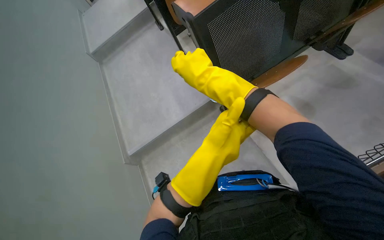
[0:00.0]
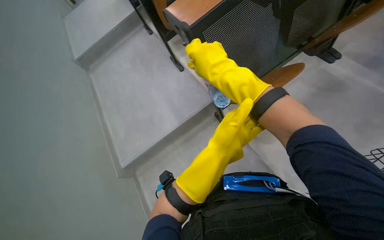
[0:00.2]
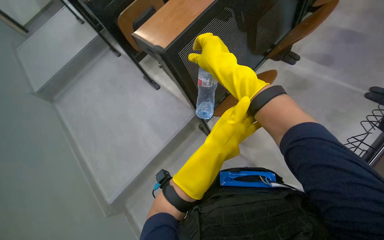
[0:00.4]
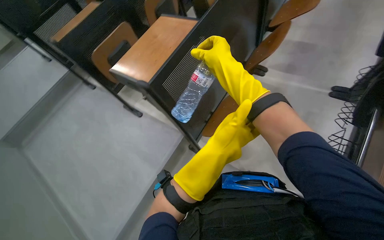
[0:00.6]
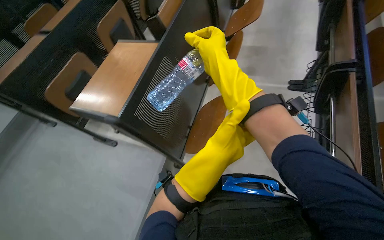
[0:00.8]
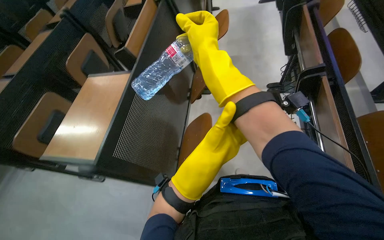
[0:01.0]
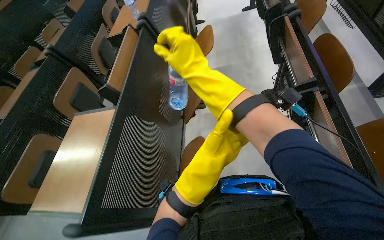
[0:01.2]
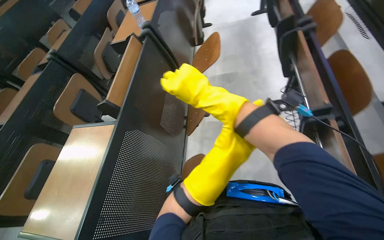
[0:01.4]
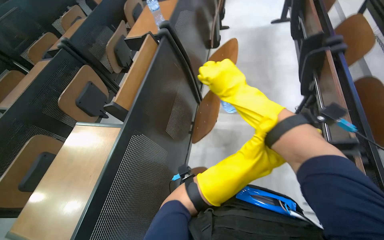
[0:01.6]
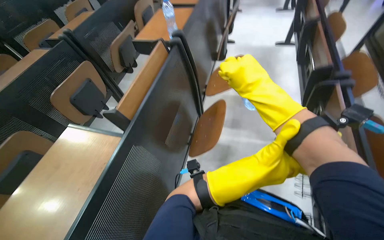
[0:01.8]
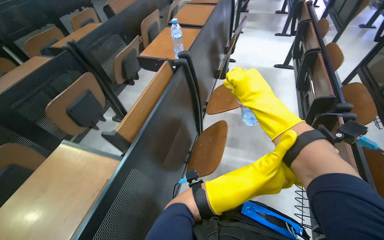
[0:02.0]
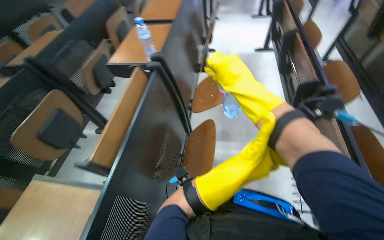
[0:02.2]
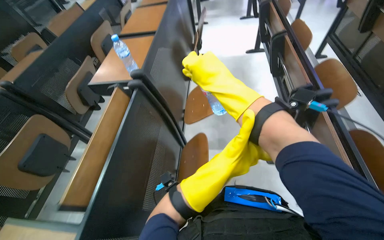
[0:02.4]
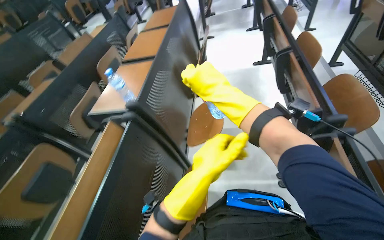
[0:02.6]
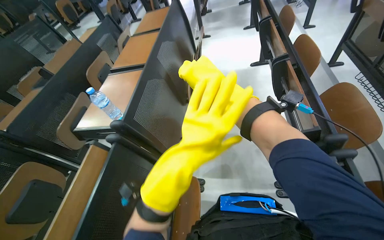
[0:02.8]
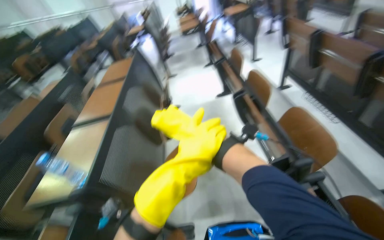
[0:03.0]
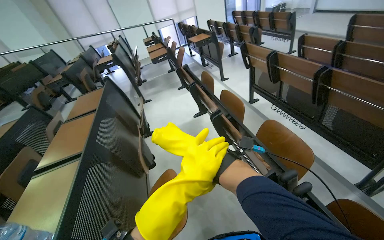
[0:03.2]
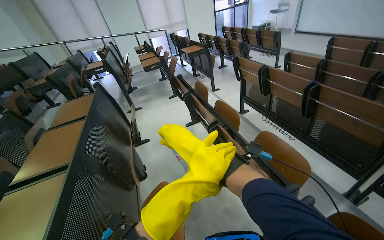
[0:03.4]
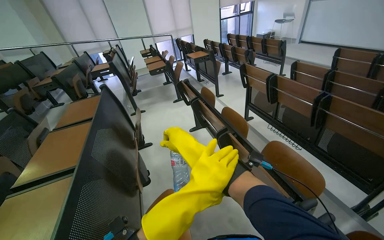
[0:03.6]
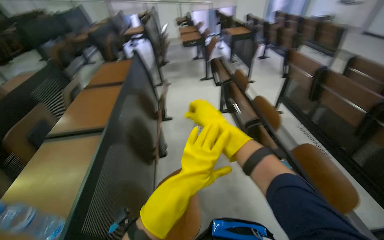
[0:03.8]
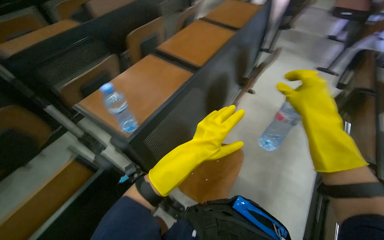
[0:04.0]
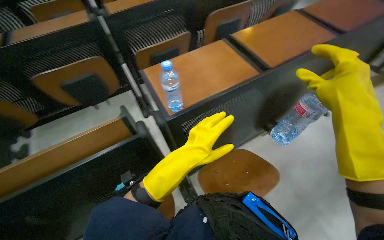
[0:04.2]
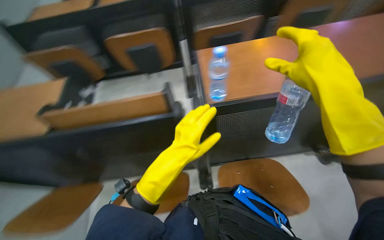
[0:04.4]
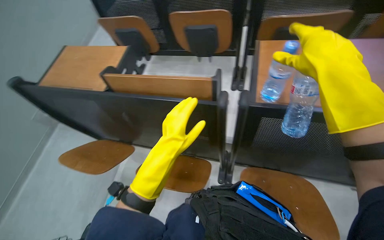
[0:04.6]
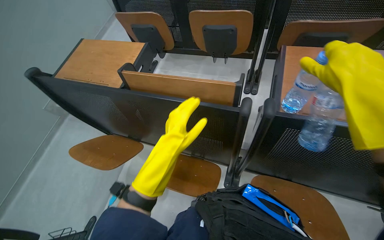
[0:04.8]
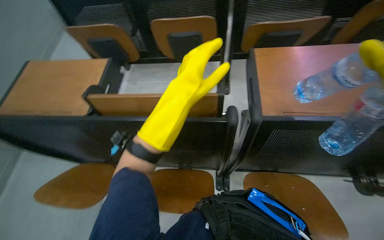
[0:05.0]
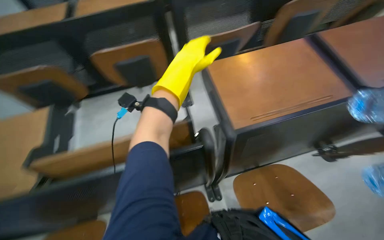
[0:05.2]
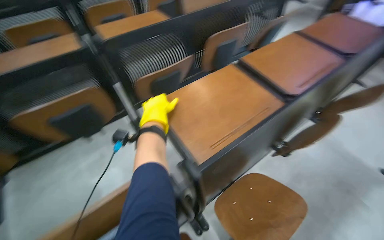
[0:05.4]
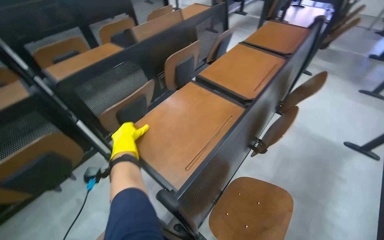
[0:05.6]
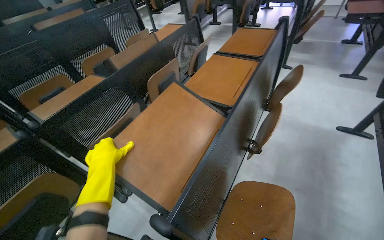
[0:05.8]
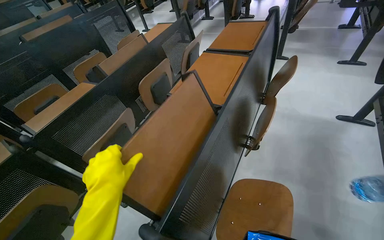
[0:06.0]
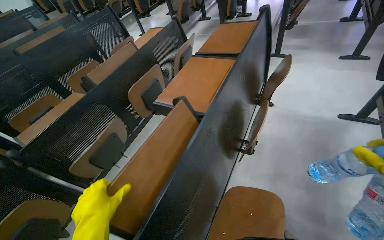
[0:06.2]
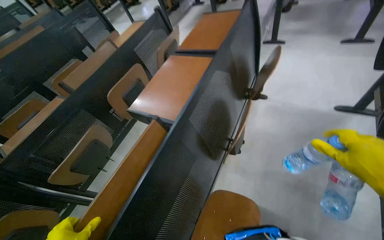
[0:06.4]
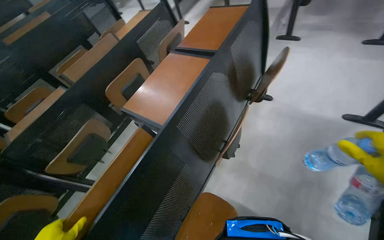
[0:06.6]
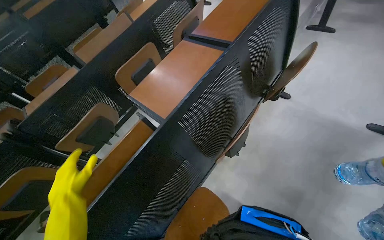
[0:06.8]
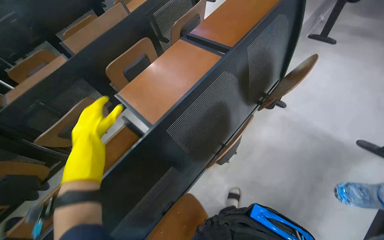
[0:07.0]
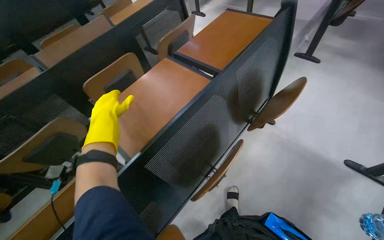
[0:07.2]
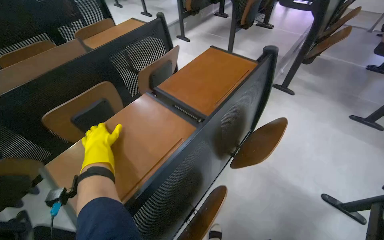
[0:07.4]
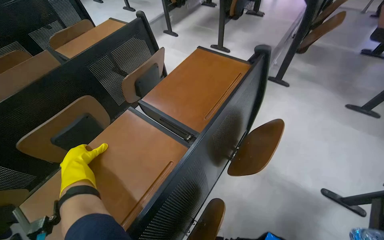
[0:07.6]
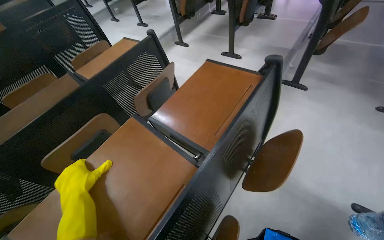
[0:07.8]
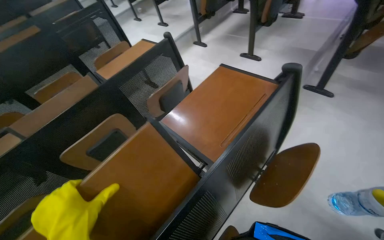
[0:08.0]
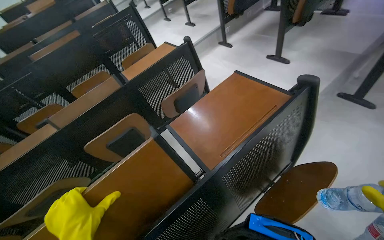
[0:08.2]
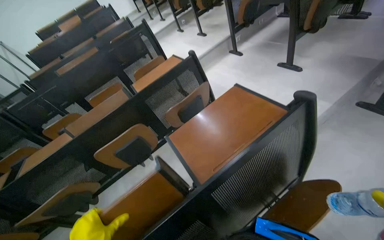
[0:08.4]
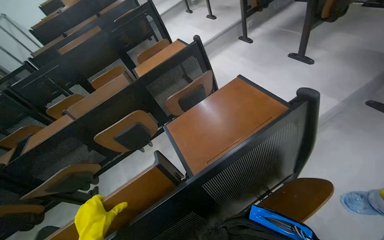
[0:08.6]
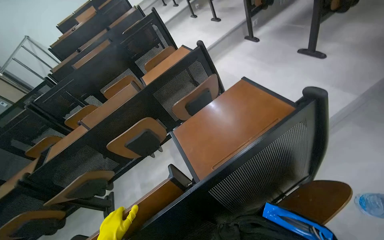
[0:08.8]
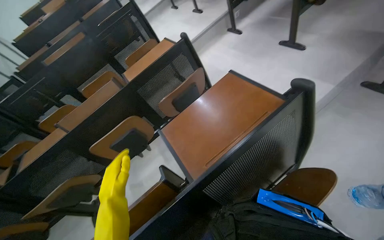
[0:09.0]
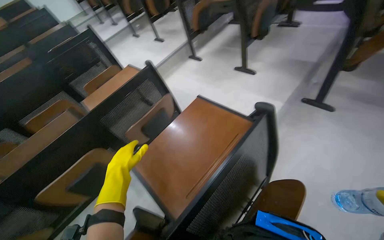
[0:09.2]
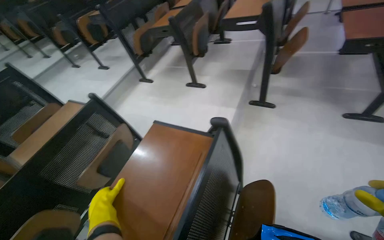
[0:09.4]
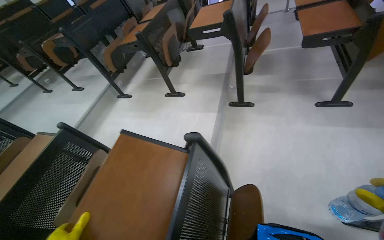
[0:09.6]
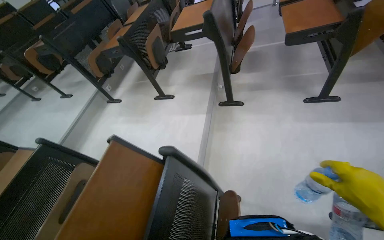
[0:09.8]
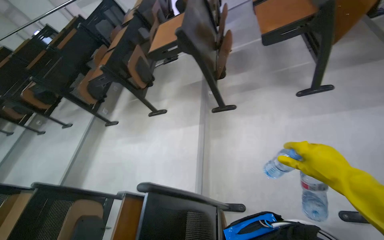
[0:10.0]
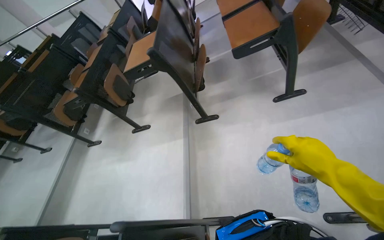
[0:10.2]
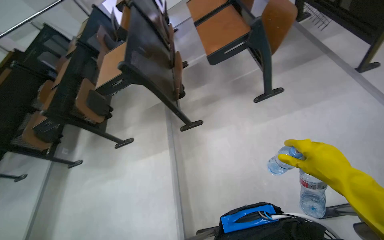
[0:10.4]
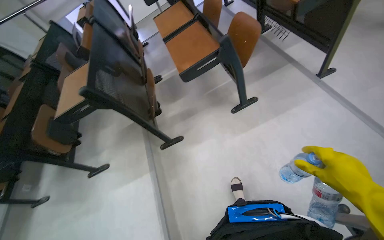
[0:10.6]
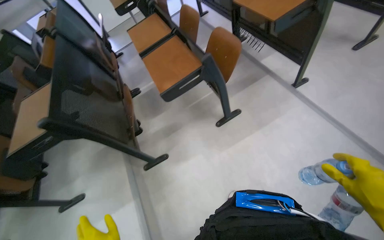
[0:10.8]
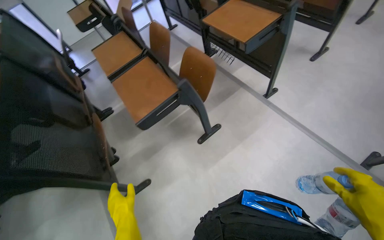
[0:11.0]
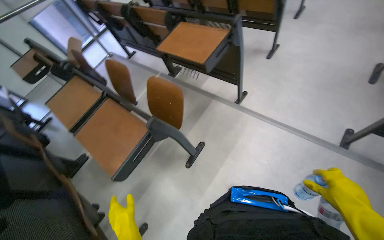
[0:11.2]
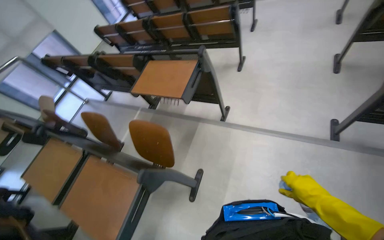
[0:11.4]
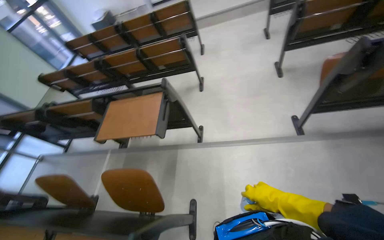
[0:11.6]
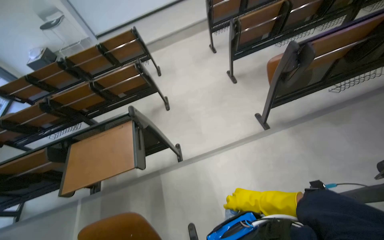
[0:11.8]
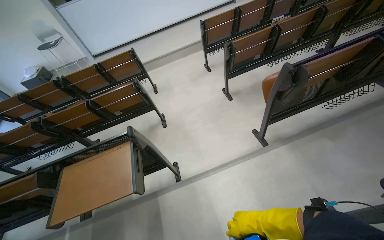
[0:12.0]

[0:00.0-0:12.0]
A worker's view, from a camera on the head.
Job: organizing items.
The whole recording: Folding desks and collecting bottles. The worker folds down desks and collects empty water bottles in the lecture hall.
0:00.0 to 0:01.6: The head rotates approximately 50 degrees to the right. The camera pitches upward, by approximately 30 degrees.
0:01.6 to 0:03.0: The head travels about 60 cm. The head turns to the right by roughly 20 degrees. The view tilts approximately 15 degrees upward.
0:03.0 to 0:04.4: The head rotates some 95 degrees to the left. The view tips downward by approximately 15 degrees.
0:04.4 to 0:06.0: The head turns to the right by about 55 degrees. The wearer looks roughly 15 degrees further upward.
0:06.0 to 0:07.6: The camera is carried roughly 80 cm.
0:07.6 to 0:09.0: The camera sweeps to the left, by some 25 degrees.
0:09.0 to 0:10.4: The camera travels about 60 cm. The head turns to the right by approximately 65 degrees. The wearer looks roughly 20 degrees further upward.
0:10.4 to 0:12.0: The camera is carried approximately 80 cm. The wearer looks roughly 95 degrees further to the right. The wearer looks about 35 degrees further upward.

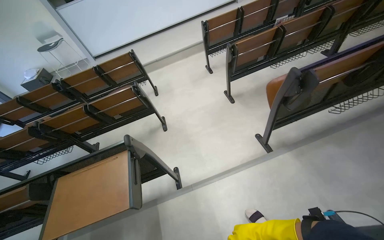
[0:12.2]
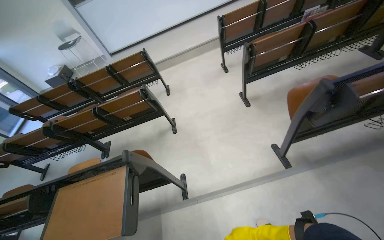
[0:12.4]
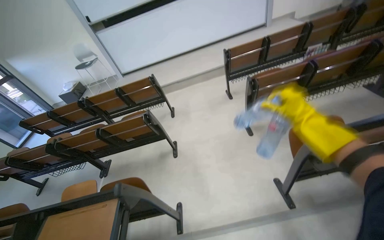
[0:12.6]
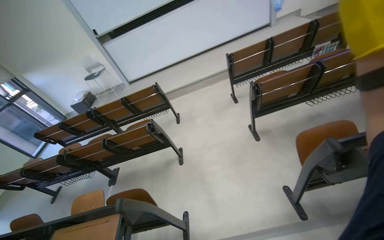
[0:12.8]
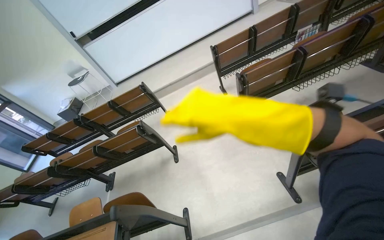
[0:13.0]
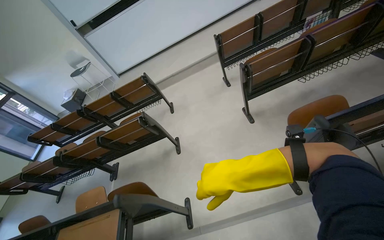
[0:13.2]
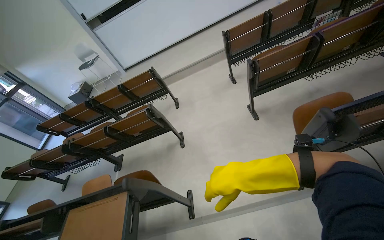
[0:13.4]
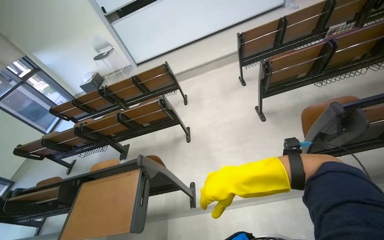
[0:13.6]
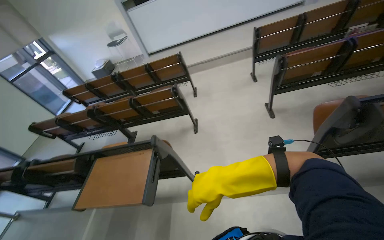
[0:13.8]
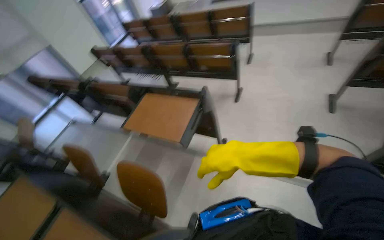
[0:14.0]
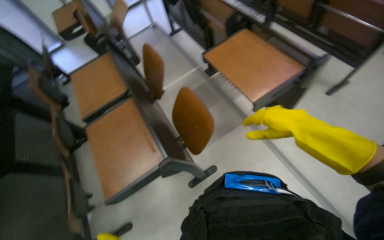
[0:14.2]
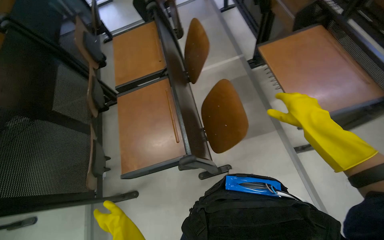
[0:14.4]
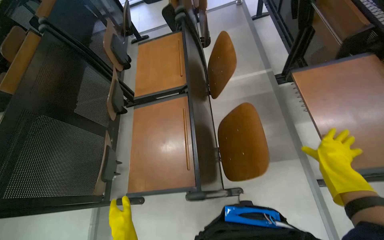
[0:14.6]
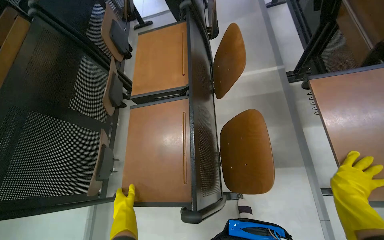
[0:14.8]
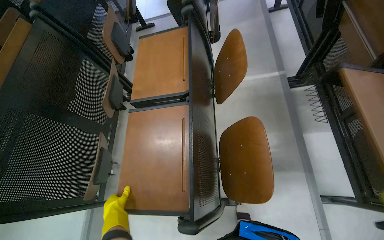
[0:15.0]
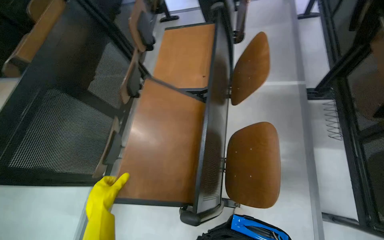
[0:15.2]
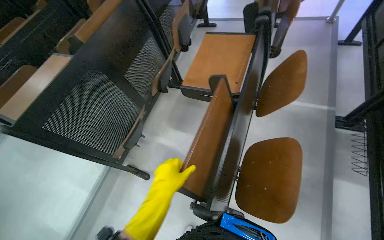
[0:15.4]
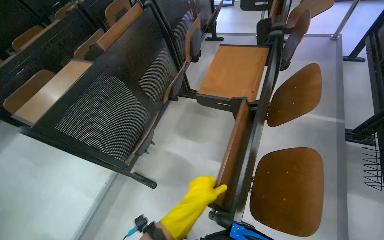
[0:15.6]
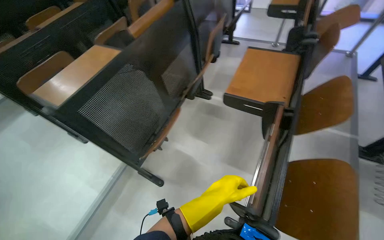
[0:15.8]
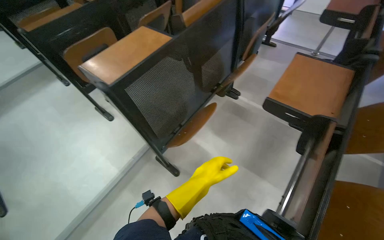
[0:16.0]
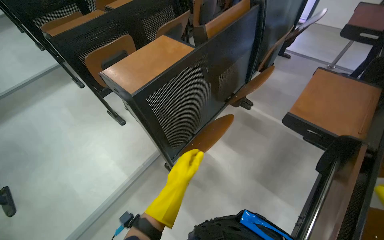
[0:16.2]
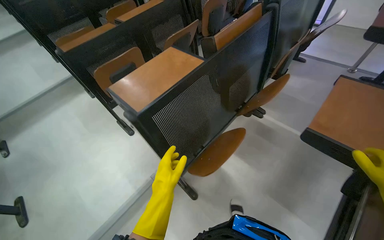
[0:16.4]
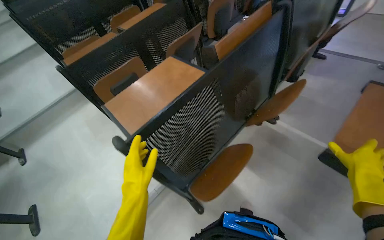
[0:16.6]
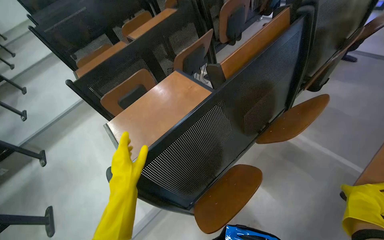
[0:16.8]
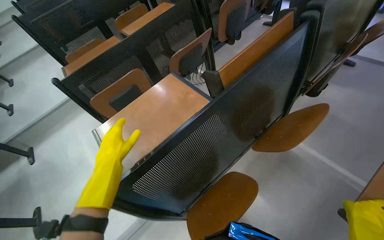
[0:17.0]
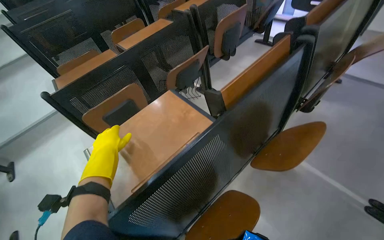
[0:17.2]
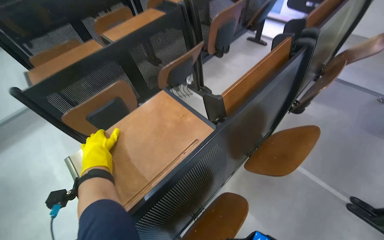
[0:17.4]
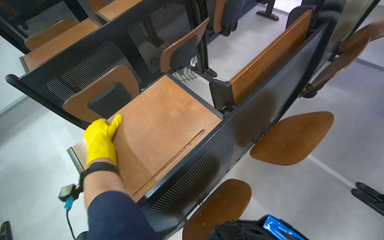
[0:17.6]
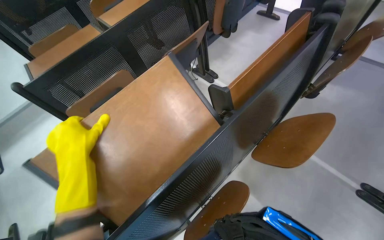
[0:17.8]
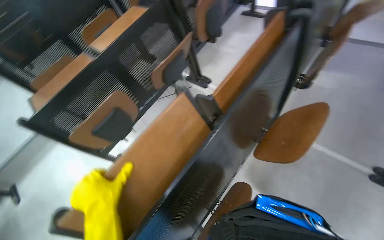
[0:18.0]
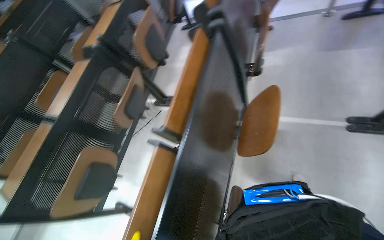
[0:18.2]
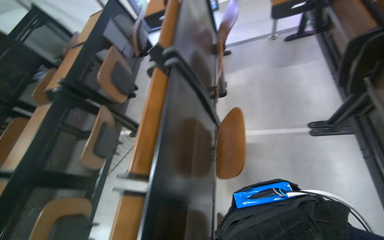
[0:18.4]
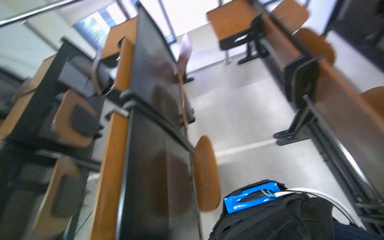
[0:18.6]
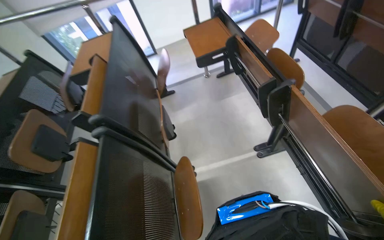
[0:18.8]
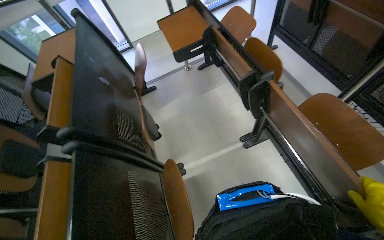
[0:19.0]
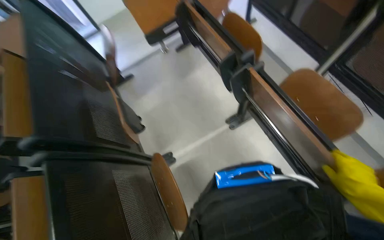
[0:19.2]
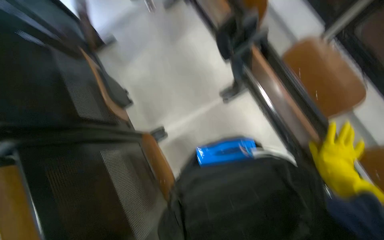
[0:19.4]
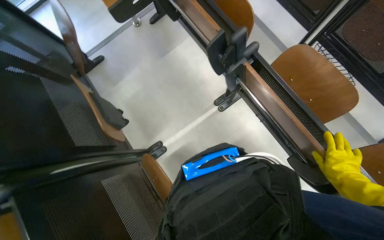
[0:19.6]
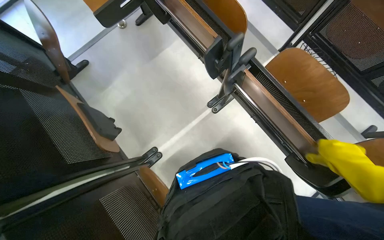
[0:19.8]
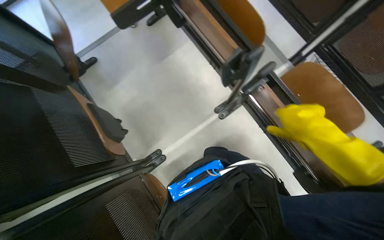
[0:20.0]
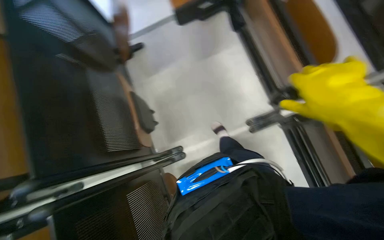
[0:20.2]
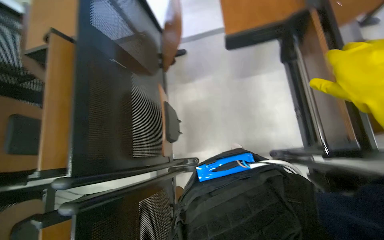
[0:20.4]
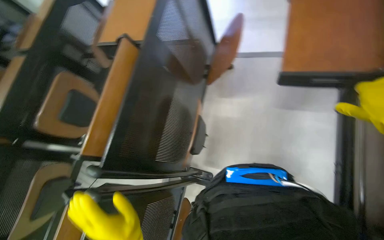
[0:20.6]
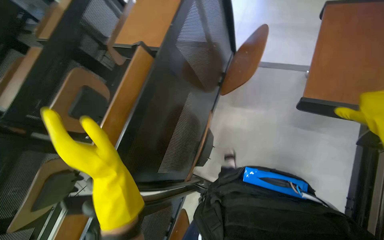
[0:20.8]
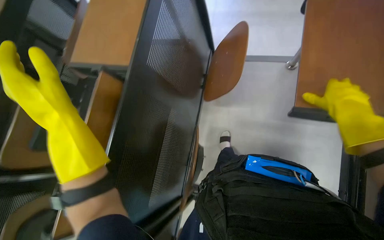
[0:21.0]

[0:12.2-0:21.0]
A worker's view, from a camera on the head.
Job: organizing items.
The whole recording: Folding desks and collecting bottles. The worker folds down desks and collects empty water bottles in the lecture hall.
0:15.2 to 0:16.6: The head travels roughly 60 cm. The wearer's head swings roughly 35 degrees to the left.
0:18.0 to 0:19.6: The camera travels approximately 60 cm. The head rotates some 70 degrees to the right.
0:19.6 to 0:21.0: The wearer moves roughly 70 cm. The head turns to the left by some 50 degrees.
